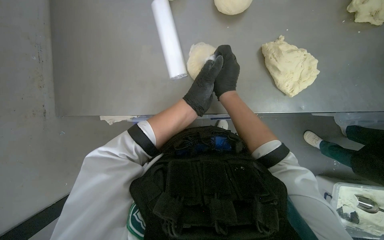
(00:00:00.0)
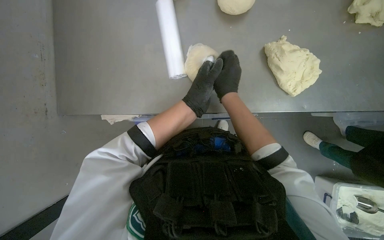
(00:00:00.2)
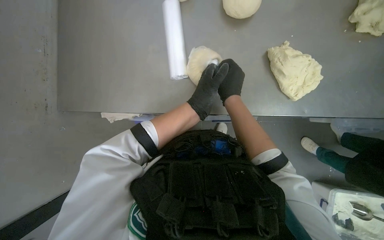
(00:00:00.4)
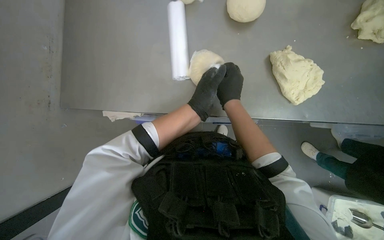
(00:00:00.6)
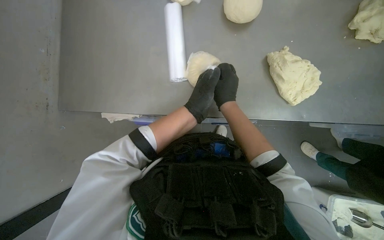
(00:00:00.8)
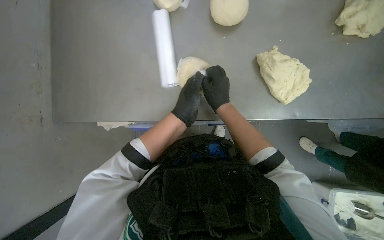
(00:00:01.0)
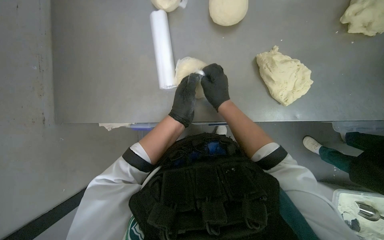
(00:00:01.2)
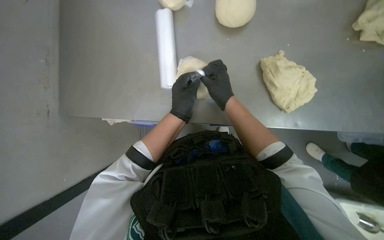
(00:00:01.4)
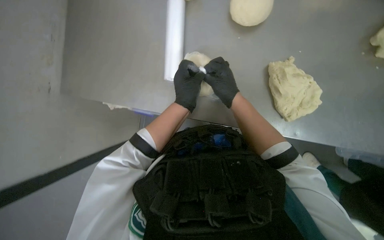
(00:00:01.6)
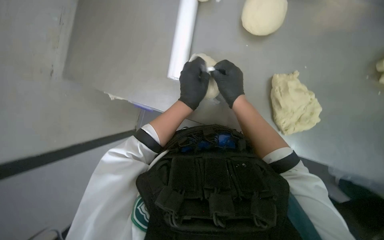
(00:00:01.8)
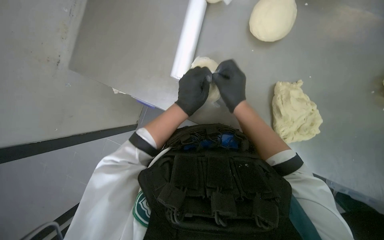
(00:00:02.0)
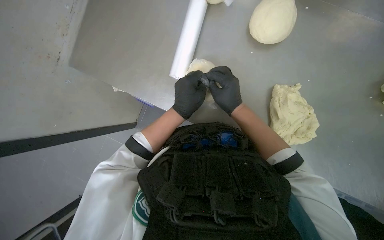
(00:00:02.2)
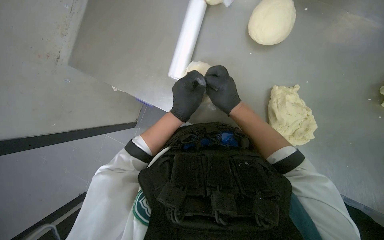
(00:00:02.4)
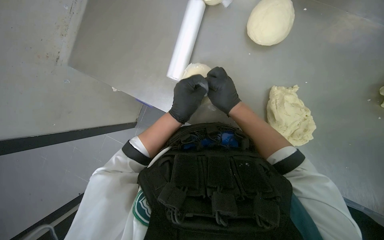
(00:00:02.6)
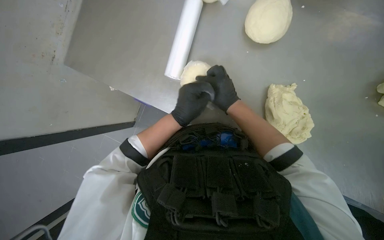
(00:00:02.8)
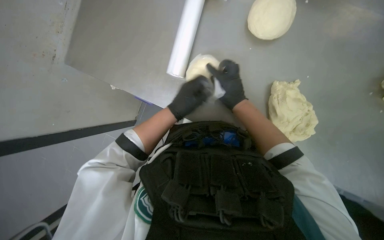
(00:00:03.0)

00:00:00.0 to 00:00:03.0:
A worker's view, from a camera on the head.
Job: preparing food.
The whole recording: Packing dough into bags. The worker prepares plastic bags and places shaped dough balls into them.
00:00:00.0 to 00:00:01.6: The hands make small movements and keep their place.
00:00:01.6 to 00:00:03.0: The hands stay close to where they were, moving slightly.

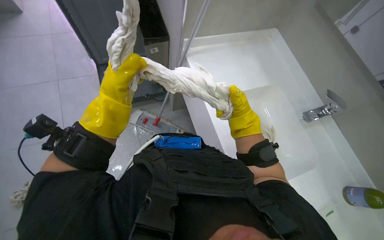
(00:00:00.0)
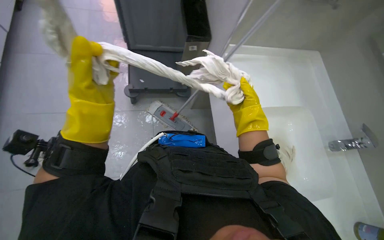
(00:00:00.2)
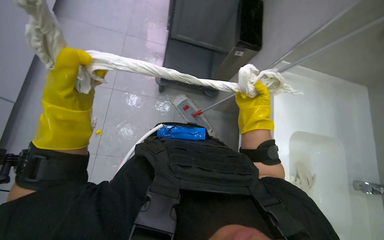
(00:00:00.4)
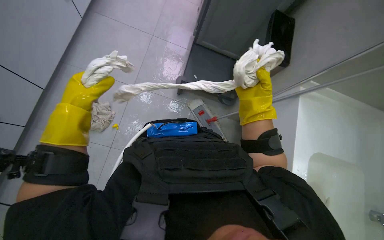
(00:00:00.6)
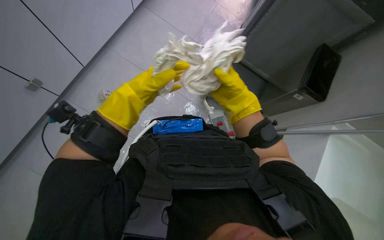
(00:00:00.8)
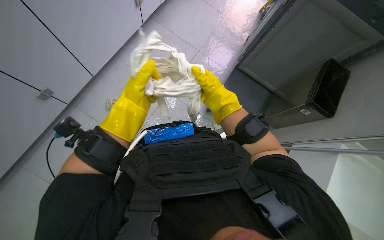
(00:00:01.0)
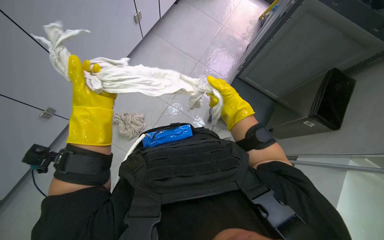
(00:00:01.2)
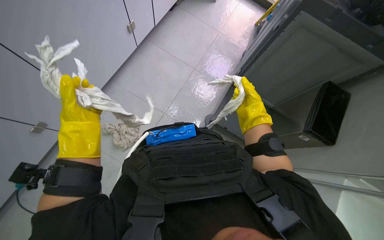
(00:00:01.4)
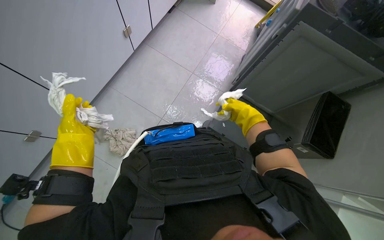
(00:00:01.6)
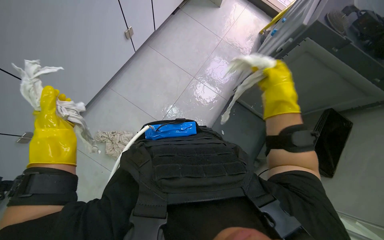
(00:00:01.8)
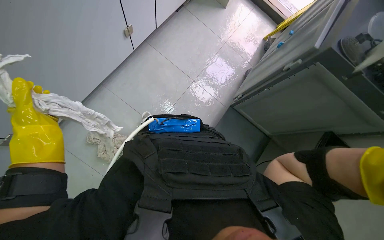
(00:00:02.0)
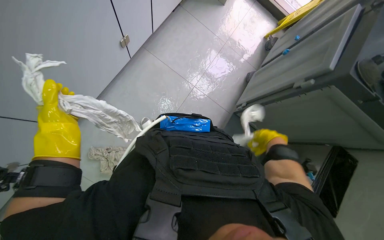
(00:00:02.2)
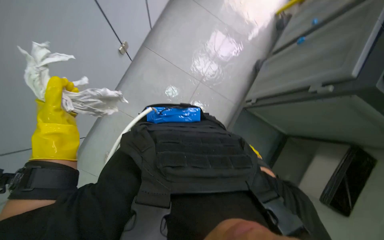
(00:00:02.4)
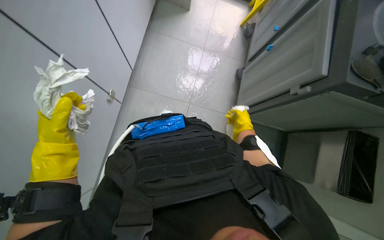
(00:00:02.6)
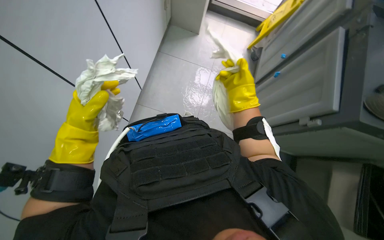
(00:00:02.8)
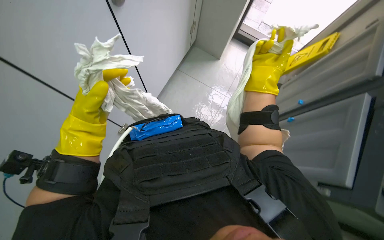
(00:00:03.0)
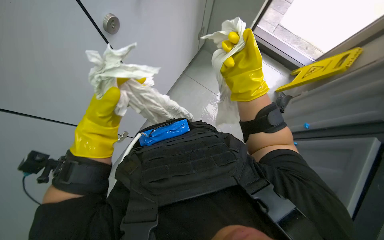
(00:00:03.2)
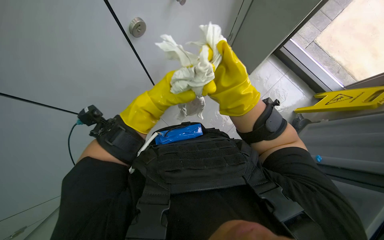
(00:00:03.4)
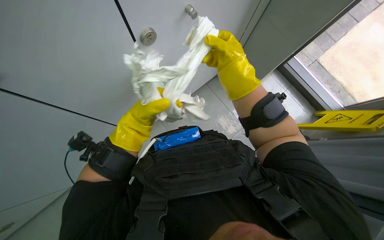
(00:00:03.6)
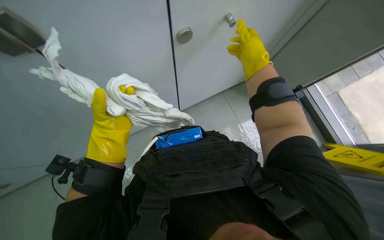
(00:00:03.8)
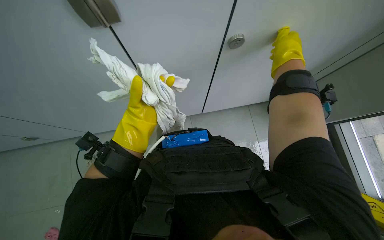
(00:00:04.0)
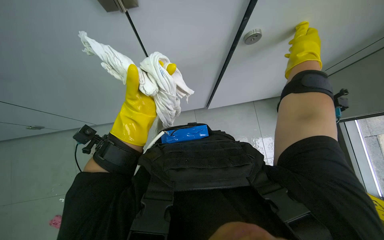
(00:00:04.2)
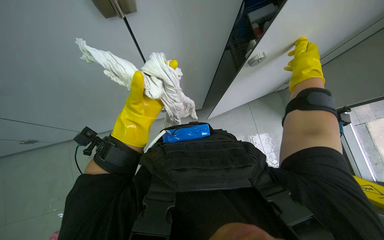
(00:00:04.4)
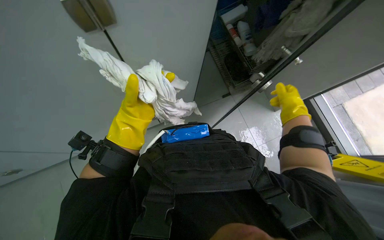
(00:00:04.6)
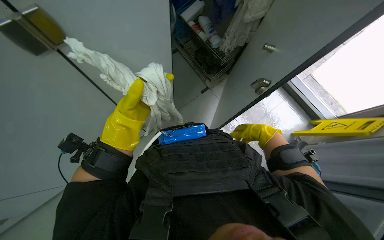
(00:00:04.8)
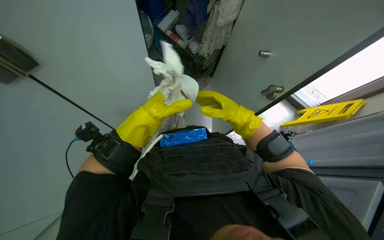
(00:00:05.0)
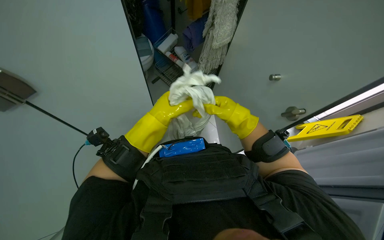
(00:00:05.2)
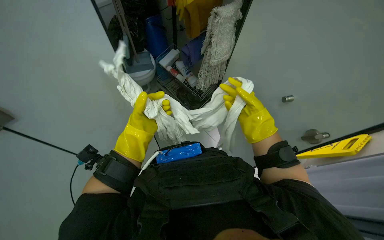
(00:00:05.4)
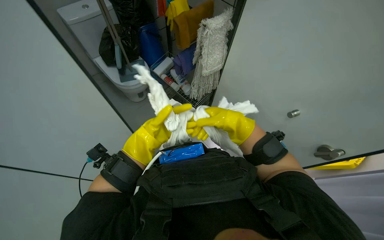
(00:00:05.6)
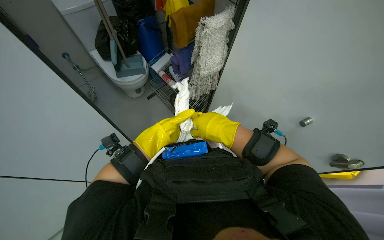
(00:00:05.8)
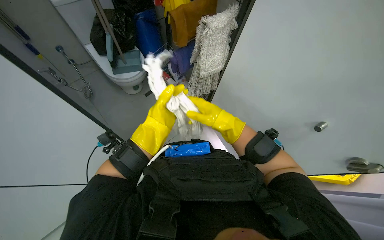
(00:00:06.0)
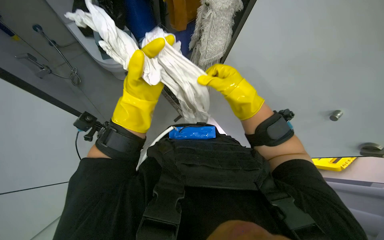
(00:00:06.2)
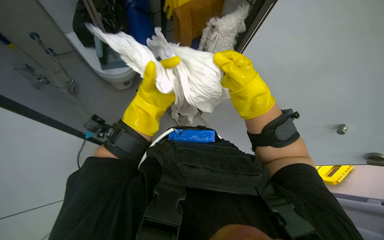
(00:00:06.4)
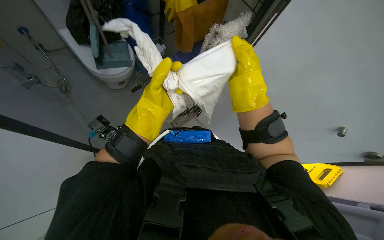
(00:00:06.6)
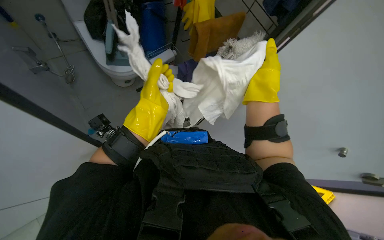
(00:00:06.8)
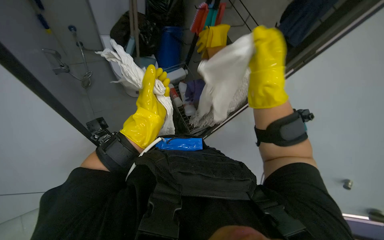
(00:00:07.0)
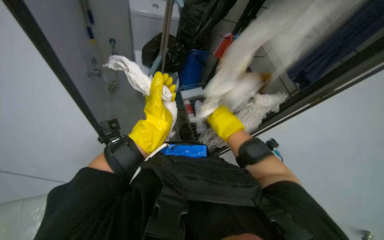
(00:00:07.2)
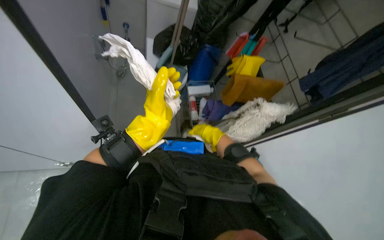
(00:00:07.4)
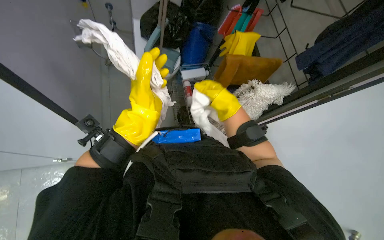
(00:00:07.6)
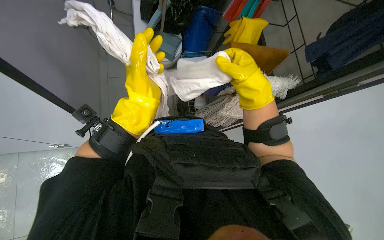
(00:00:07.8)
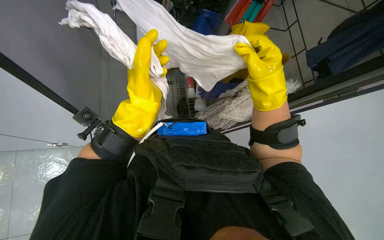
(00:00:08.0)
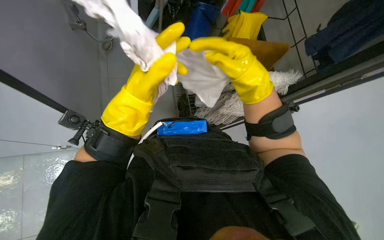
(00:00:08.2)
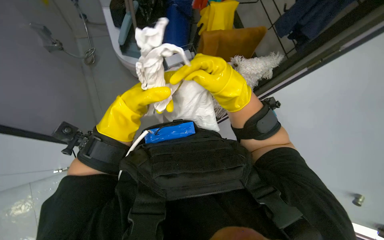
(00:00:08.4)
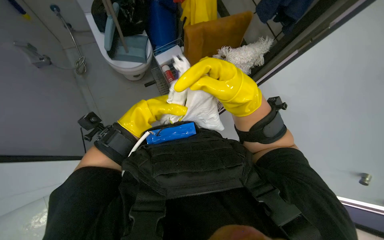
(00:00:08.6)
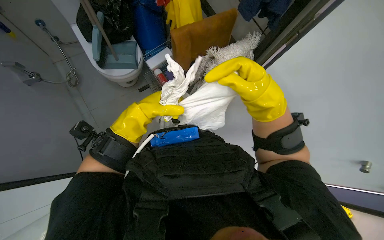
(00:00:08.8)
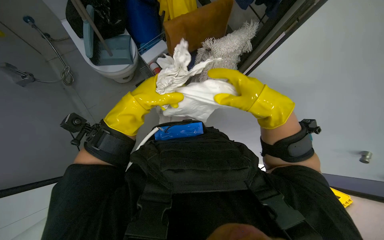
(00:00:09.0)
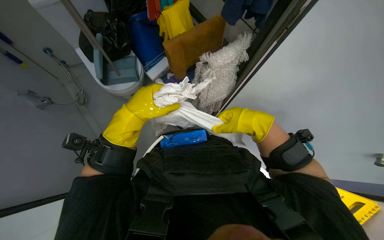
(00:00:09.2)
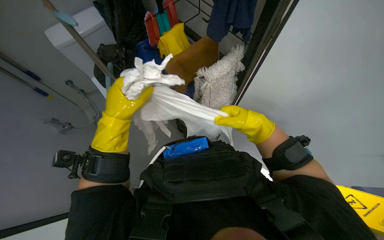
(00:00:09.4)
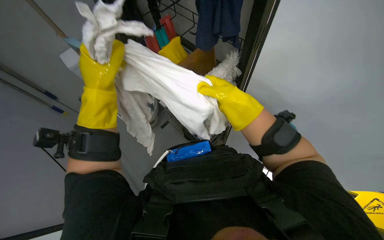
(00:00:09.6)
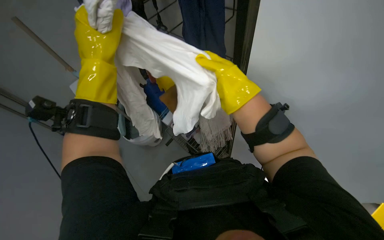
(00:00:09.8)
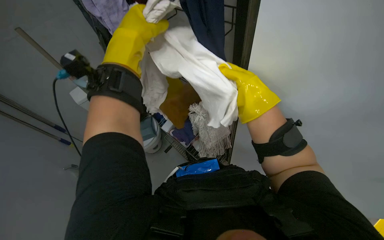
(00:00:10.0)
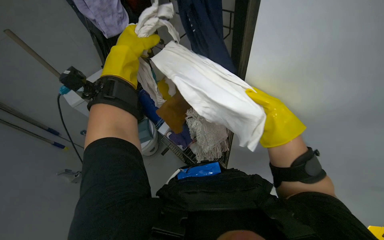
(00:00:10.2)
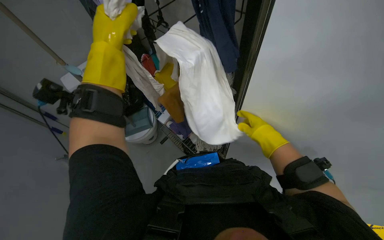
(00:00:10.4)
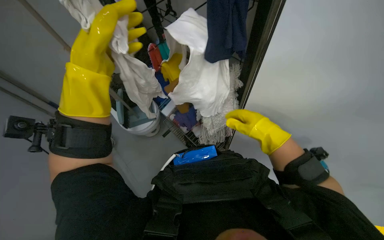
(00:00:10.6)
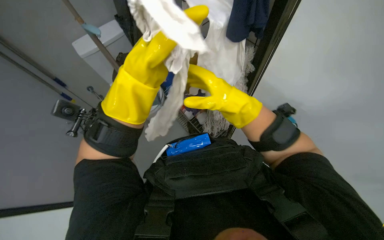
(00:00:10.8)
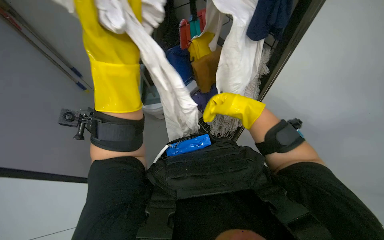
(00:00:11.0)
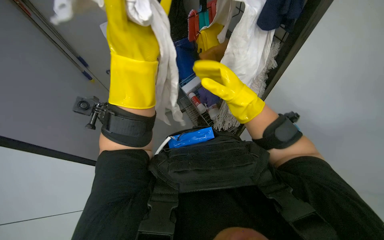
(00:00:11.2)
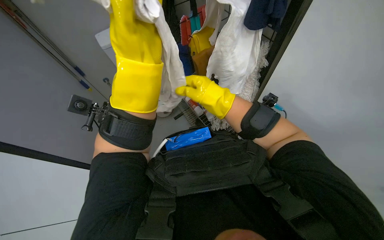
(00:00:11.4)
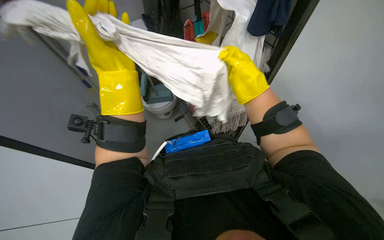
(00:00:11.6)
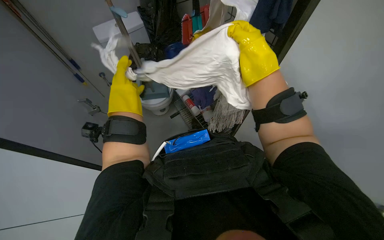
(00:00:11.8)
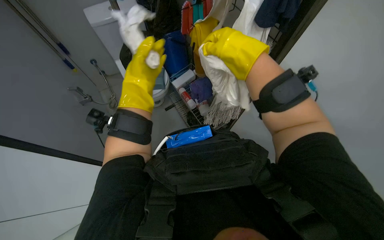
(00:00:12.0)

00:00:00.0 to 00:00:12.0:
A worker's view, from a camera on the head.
Job: preparing cleaning supplies.
The whole recording: Sorting and organizing cleaning cloths. The worker wrings out a cloth and sorts other cleaning cloths from a shelf.
00:00:00.0 to 00:00:01.6: The left hand moves left and right over some 20 cm, changing direction 2 times.
00:00:01.6 to 00:00:03.0: The wearer looks approximately 15 degrees further upward. The left hand heads up the picture, covering approximately 25 cm.
00:00:03.0 to 00:00:04.4: The scene rotates clockwise by some 35 degrees.
00:00:04.4 to 00:00:06.0: The left hand travels farther from the camera by roughly 20 cm.
00:00:06.0 to 00:00:07.6: Everything in view rotates roughly 25 degrees clockwise.
00:00:09.0 to 00:00:10.4: The wearer looks roughly 25 degrees further upward. The left hand moves nearer to the camera and up the picture, some 30 cm.
00:00:10.4 to 00:00:12.0: The left hand is displaced farther from the camera by approximately 15 cm; the right hand travels up the picture, to the left and nearer to the camera by some 25 cm.

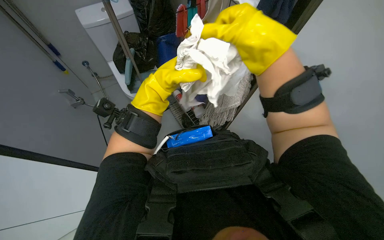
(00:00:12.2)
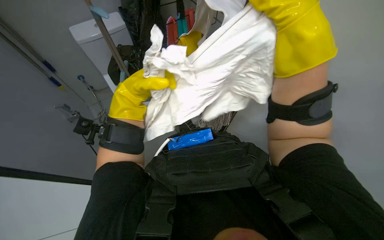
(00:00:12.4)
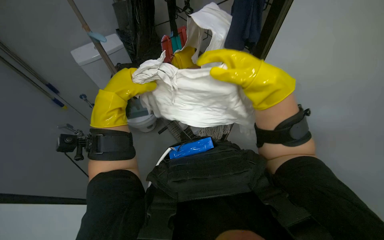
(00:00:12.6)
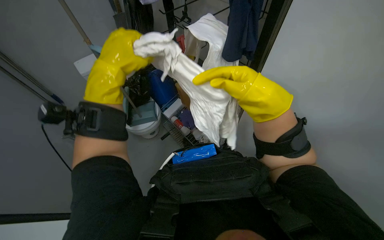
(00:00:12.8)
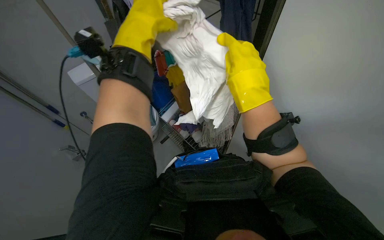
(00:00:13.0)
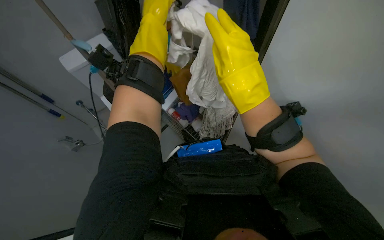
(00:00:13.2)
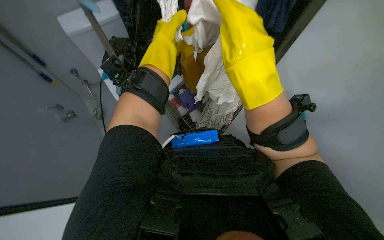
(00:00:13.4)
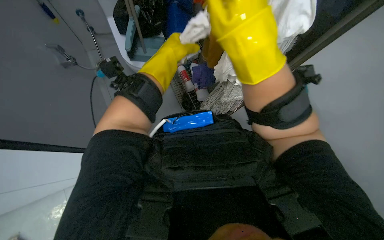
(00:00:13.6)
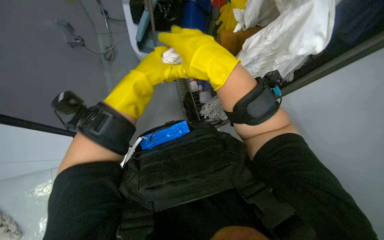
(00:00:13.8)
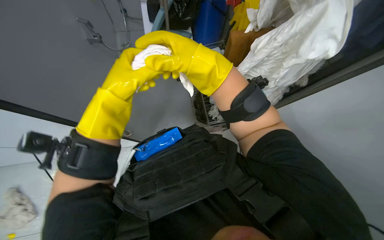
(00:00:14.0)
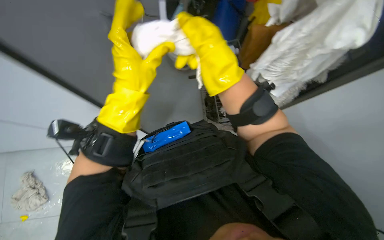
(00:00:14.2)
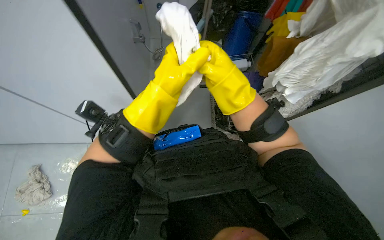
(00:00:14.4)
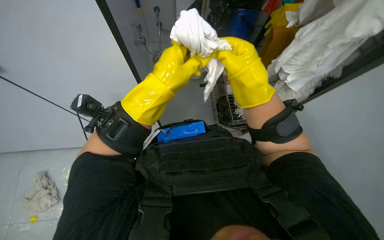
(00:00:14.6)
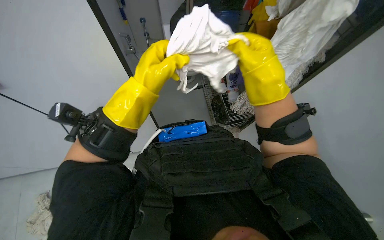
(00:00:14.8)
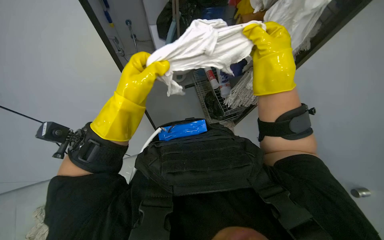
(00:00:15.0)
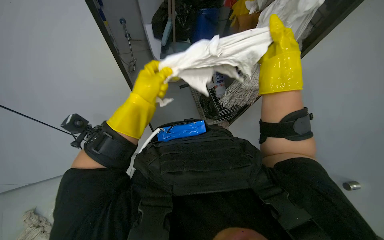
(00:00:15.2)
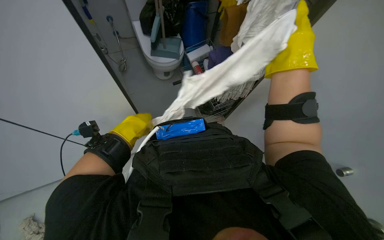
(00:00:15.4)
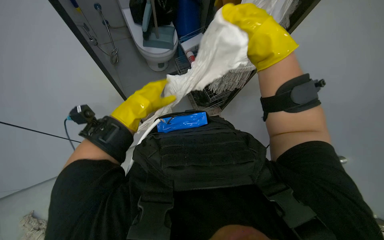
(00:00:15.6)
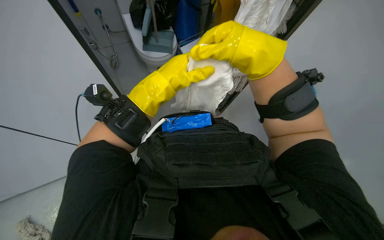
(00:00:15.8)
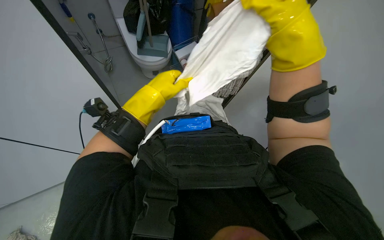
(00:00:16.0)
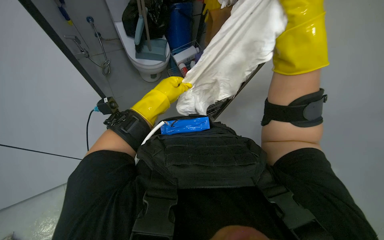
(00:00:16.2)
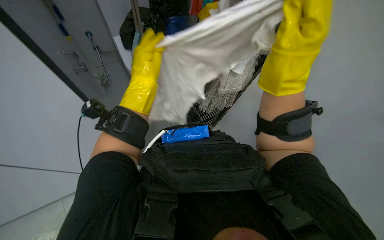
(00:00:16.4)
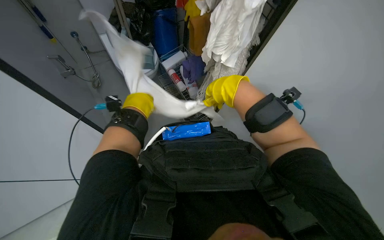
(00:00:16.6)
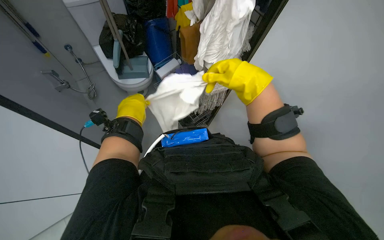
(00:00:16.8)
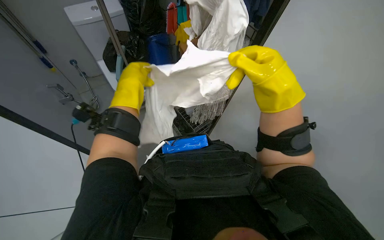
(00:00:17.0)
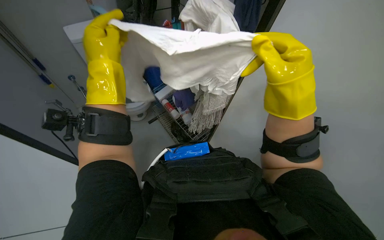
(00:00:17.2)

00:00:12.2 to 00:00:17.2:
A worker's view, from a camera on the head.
Job: preparing cleaning supplies.
The whole recording: Sorting and organizing cleaning cloths. The worker wrings out a cloth and sorts other cleaning cloths from a shelf.
00:00:12.2 to 00:00:13.8: The head rotates approximately 20 degrees to the right. The right hand swings nearer and farther, some 15 cm each way, with 2 reversals.
00:00:13.8 to 00:00:15.6: The right hand shifts about 15 cm to the right.
00:00:15.6 to 00:00:17.2: The view tips upward by about 15 degrees. The left hand shifts roughly 25 cm up the picture and nearer to the camera; the right hand moves some 5 cm farther from the camera and comes back.
